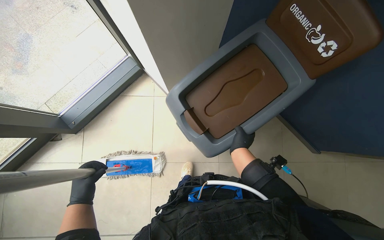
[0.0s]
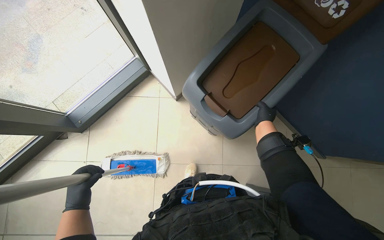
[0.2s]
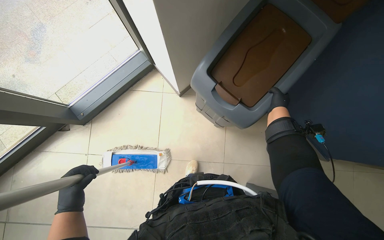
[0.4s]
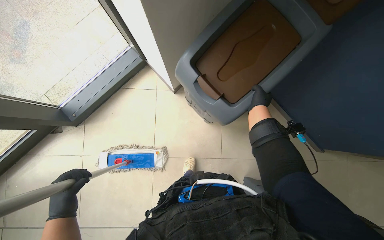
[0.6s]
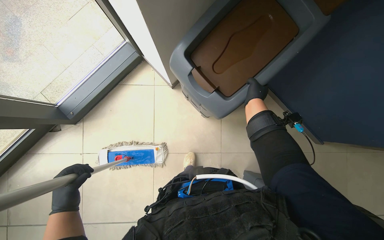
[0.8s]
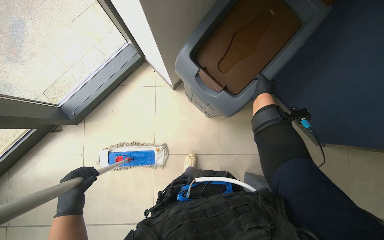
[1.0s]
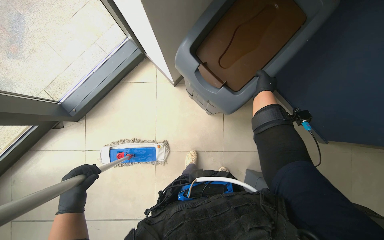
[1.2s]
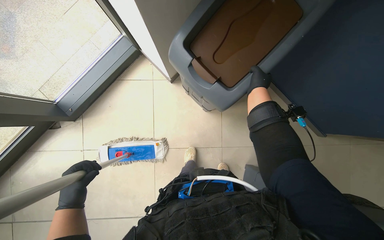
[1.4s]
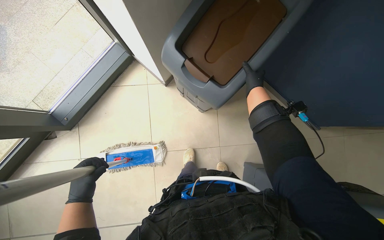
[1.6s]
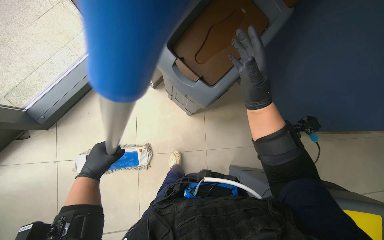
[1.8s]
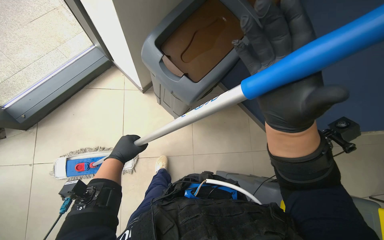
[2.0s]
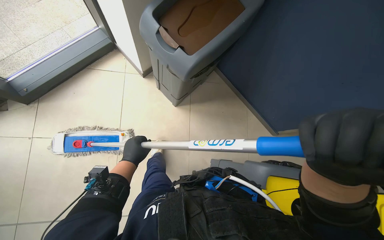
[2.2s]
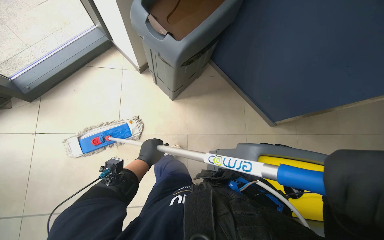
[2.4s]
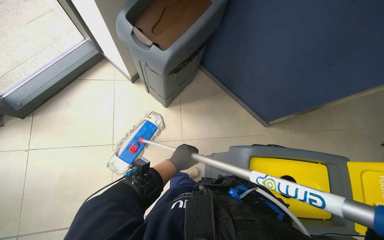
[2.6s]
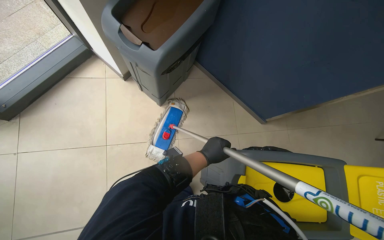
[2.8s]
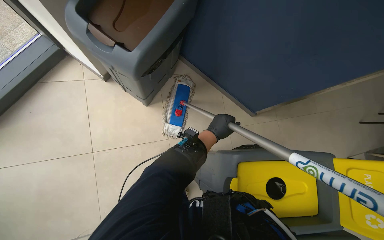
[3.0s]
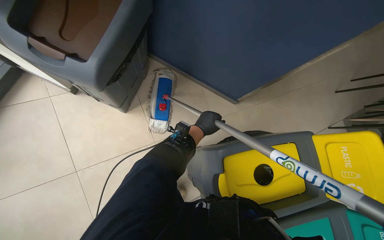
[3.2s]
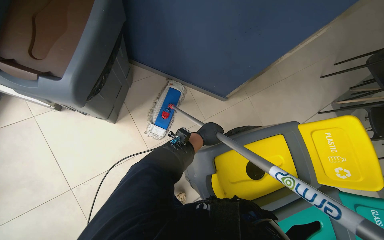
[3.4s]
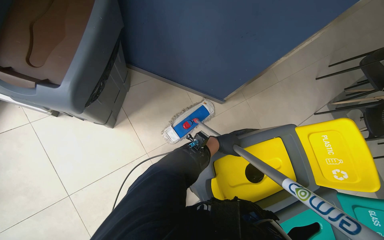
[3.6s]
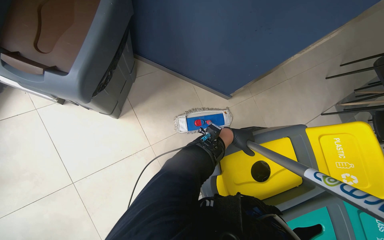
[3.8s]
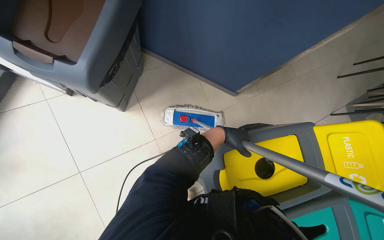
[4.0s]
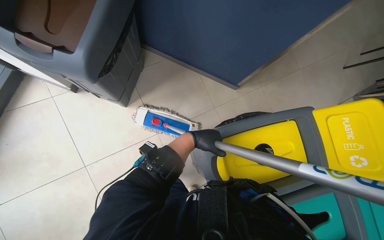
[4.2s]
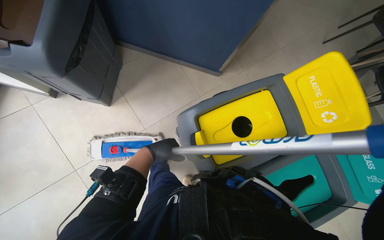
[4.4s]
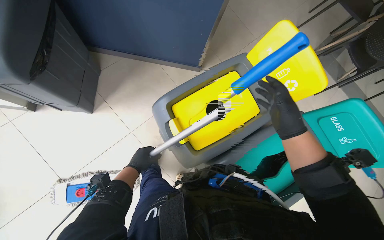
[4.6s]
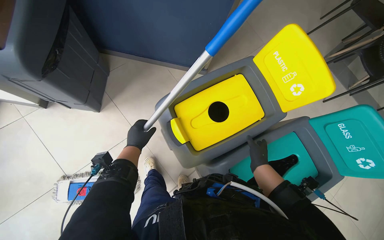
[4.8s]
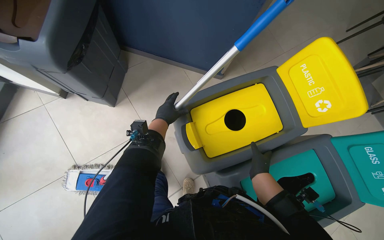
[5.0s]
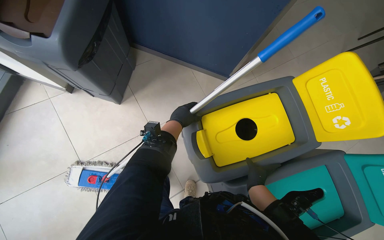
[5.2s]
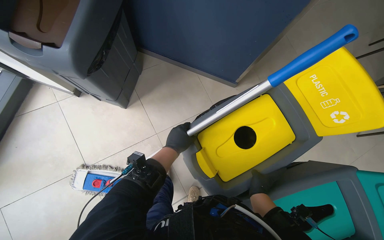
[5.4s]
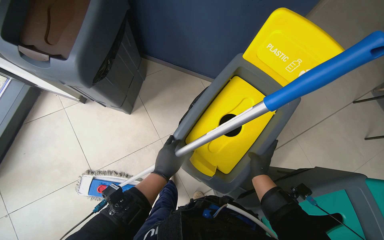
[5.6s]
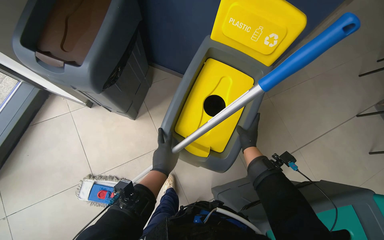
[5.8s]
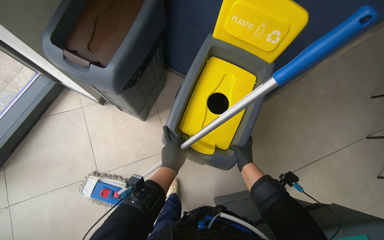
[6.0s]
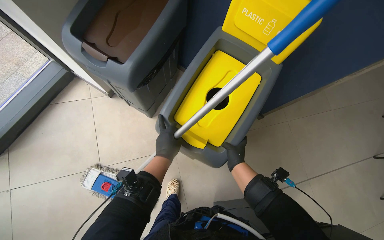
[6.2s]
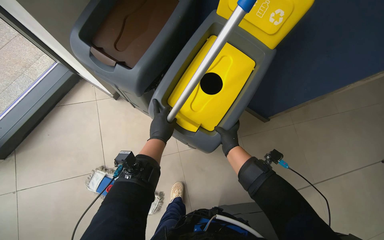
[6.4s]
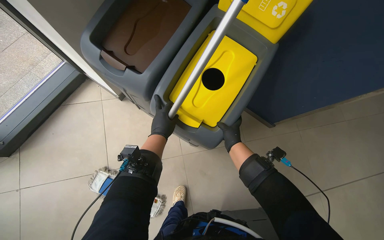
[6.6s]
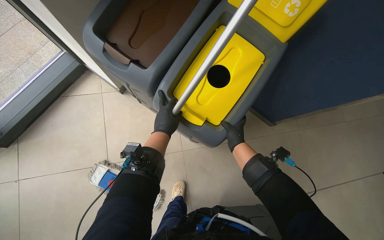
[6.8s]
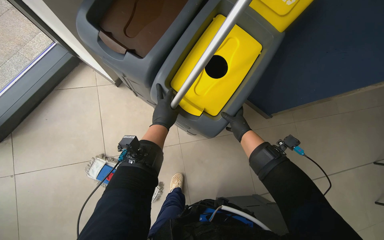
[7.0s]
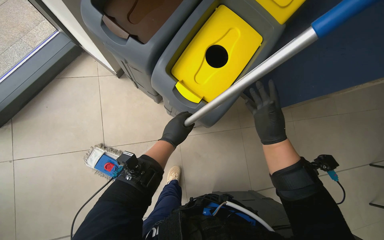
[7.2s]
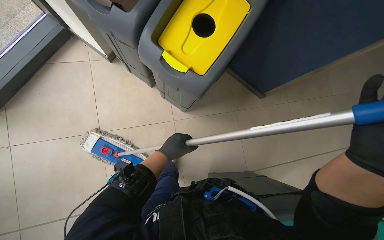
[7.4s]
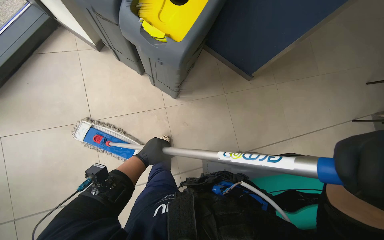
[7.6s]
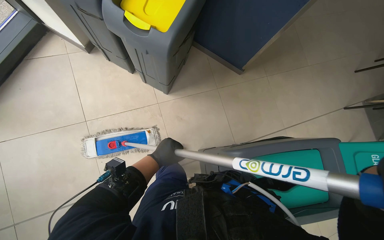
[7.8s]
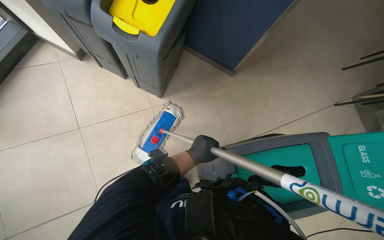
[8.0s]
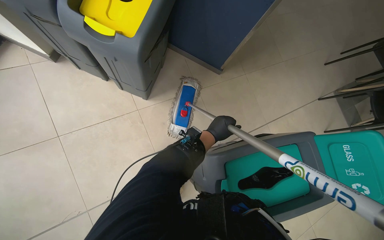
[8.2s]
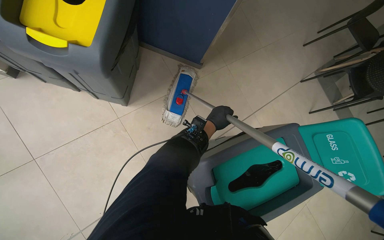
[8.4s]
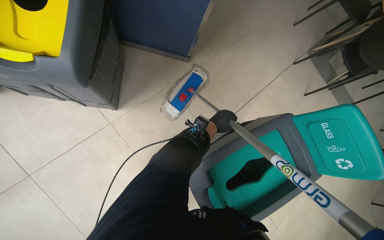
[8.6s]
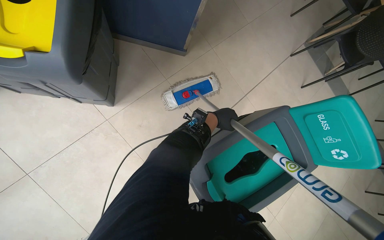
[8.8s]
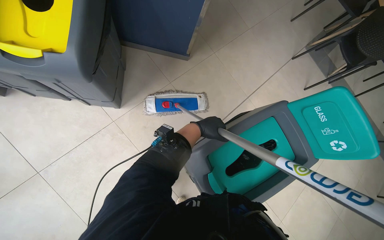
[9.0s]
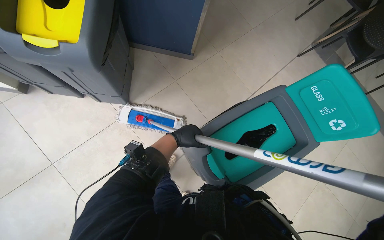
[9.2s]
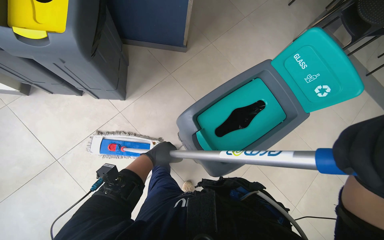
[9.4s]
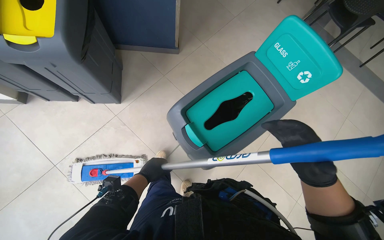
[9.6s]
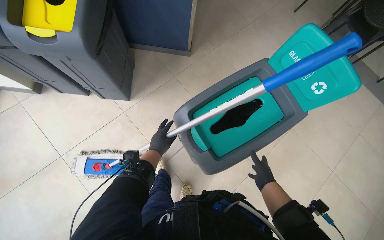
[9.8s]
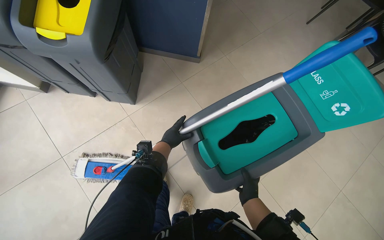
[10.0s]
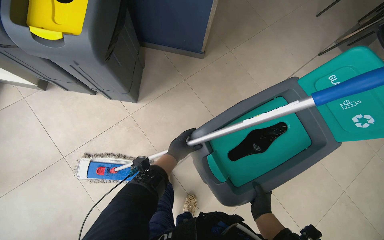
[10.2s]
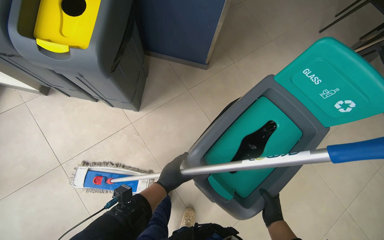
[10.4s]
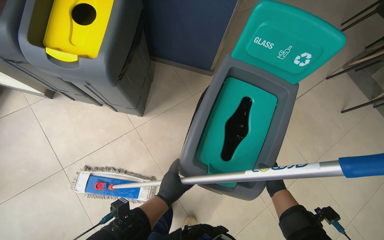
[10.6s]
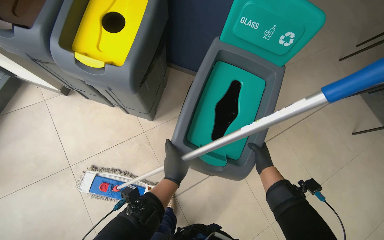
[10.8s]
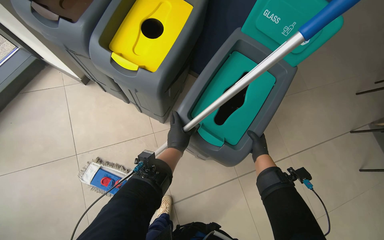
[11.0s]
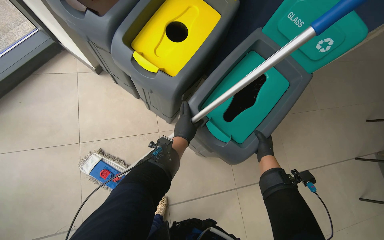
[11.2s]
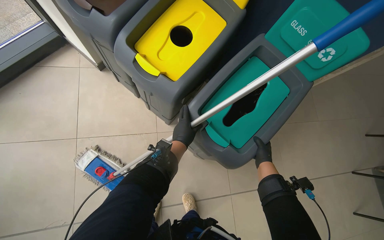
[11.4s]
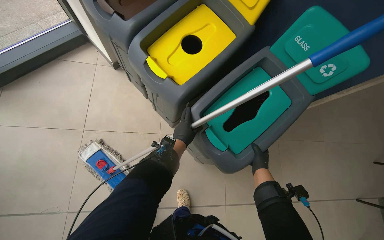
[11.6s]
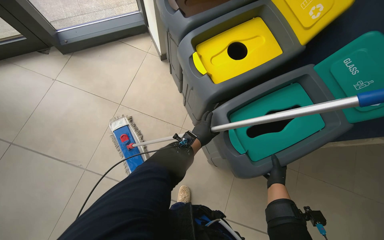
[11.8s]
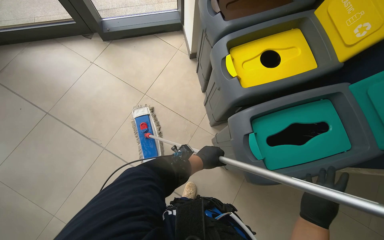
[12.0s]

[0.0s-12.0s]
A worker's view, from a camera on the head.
Job: mopping floor.
The whole recording: Mopping cafe floor. The worker mops the cafe floor, moving around tables and chairs, and periodically cleans the mop head in a bucket.
0.0s to 1.6s: The right hand heads up the picture, covering about 10 cm.
1.6s to 3.0s: The camera sweeps to the right, by about 20 degrees. The left hand shifts roughly 50 cm to the right.
3.0s to 4.4s: The left hand shifts some 20 cm down the picture.
4.4s to 6.0s: The wearer looks approximately 10 degrees further upward. The left hand goes up and down the picture, about 15 cm each way, reversing 2 times.
6.0s to 7.6s: The left hand travels up the picture and back again, about 5 cm each way.
7.6s to 9.0s: The scene rotates counterclockwise by about 25 degrees. The left hand shifts about 40 cm to the right.
9.0s to 10.4s: The left hand moves down the picture and to the left, some 25 cm.
10.4s to 12.0s: The head rotates roughly 65 degrees to the left.

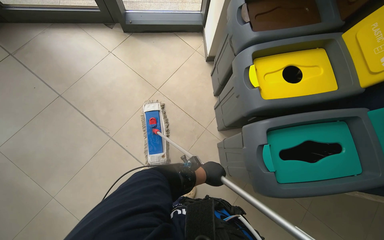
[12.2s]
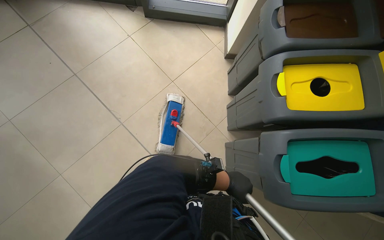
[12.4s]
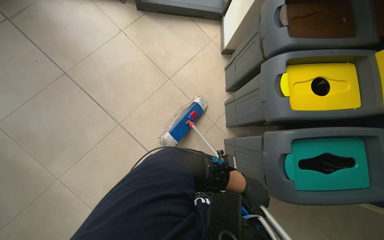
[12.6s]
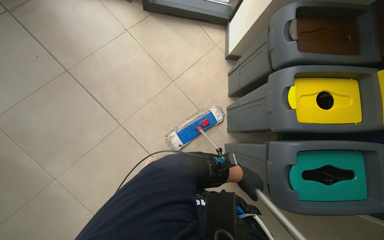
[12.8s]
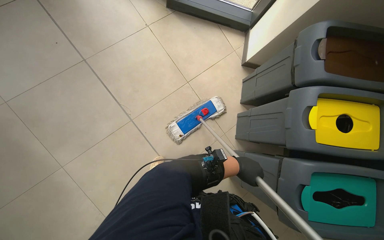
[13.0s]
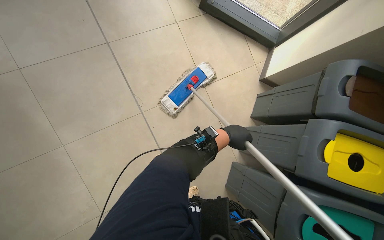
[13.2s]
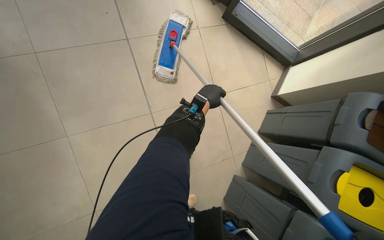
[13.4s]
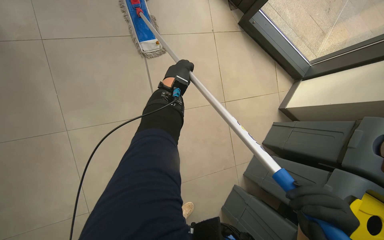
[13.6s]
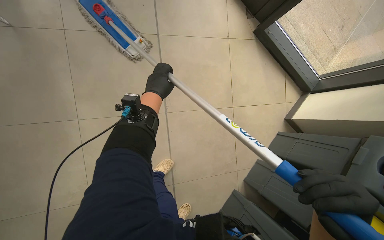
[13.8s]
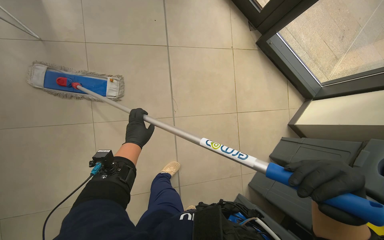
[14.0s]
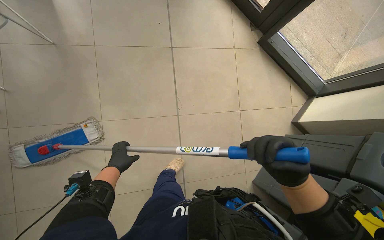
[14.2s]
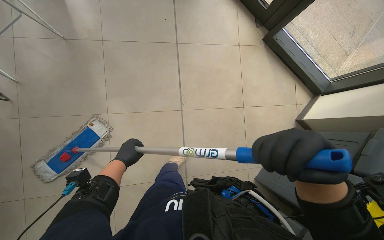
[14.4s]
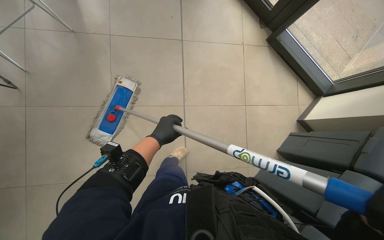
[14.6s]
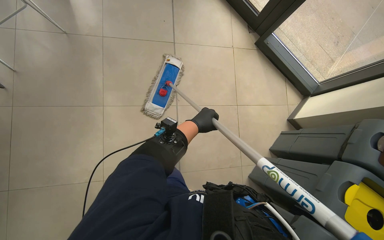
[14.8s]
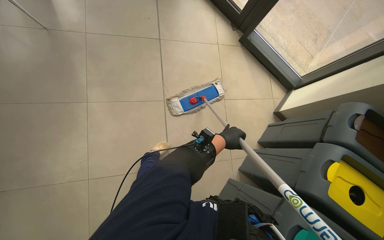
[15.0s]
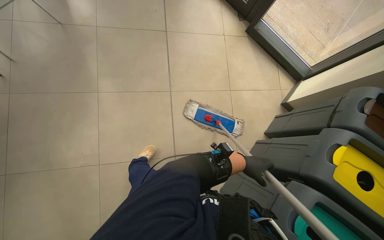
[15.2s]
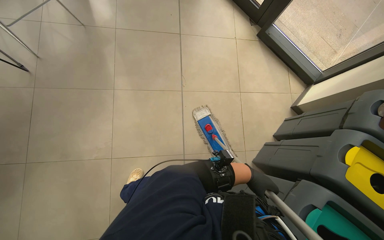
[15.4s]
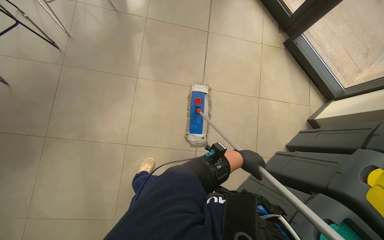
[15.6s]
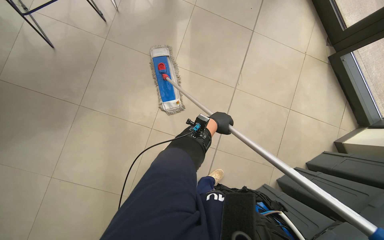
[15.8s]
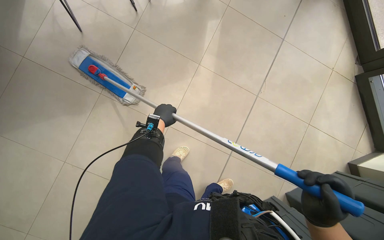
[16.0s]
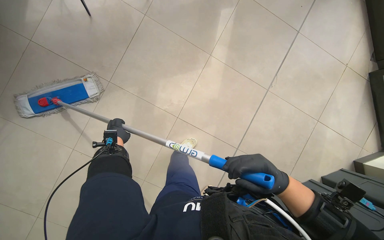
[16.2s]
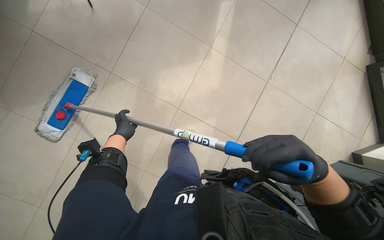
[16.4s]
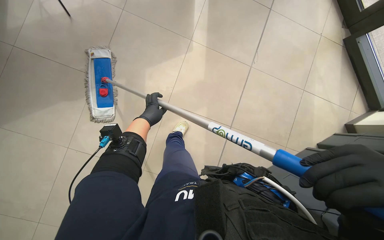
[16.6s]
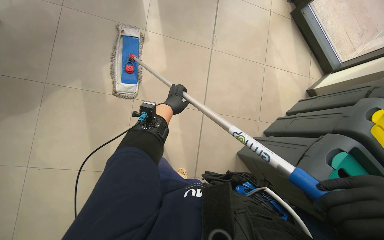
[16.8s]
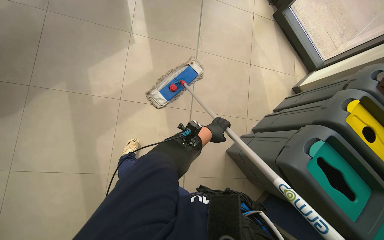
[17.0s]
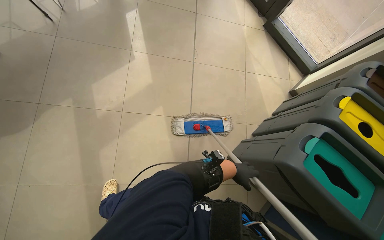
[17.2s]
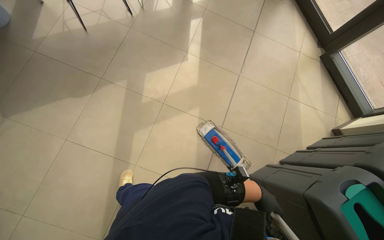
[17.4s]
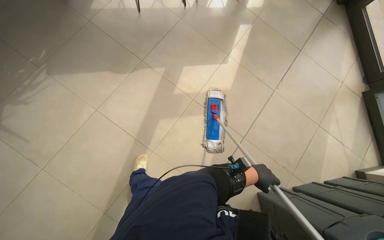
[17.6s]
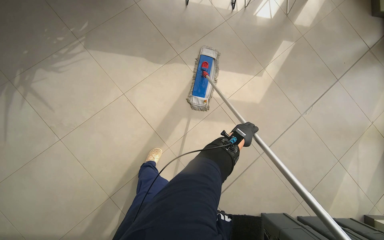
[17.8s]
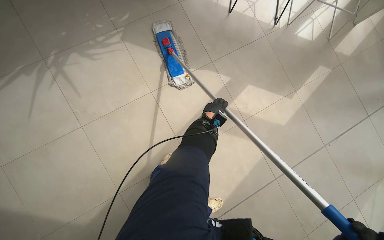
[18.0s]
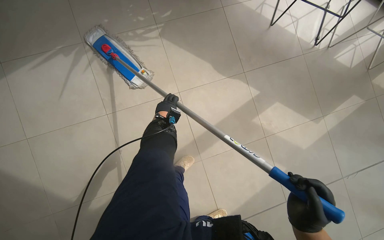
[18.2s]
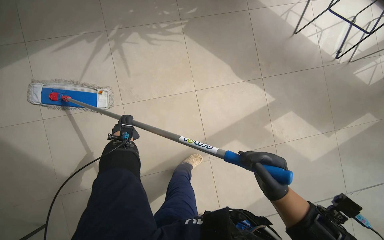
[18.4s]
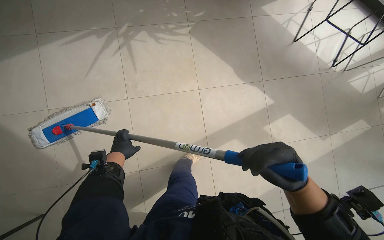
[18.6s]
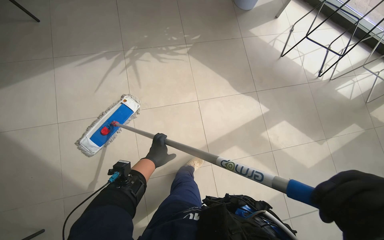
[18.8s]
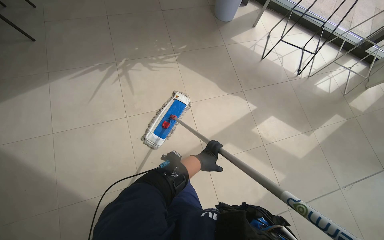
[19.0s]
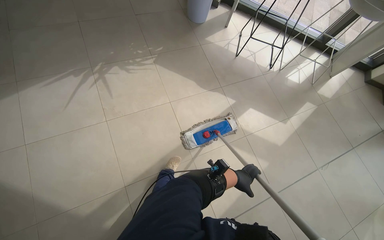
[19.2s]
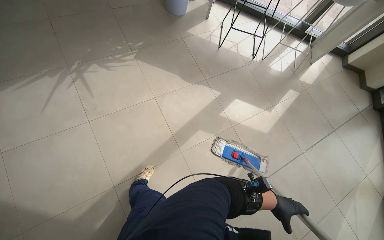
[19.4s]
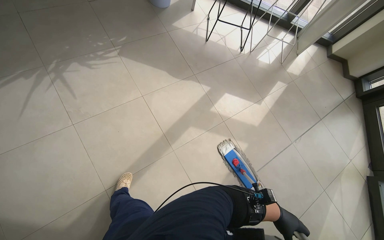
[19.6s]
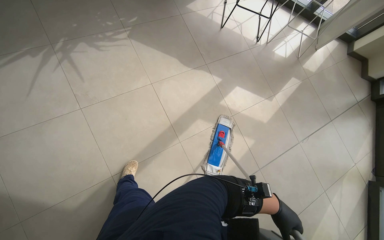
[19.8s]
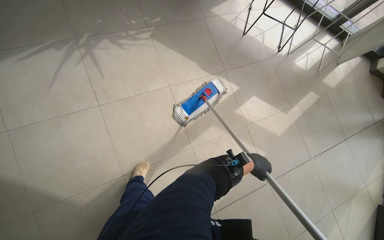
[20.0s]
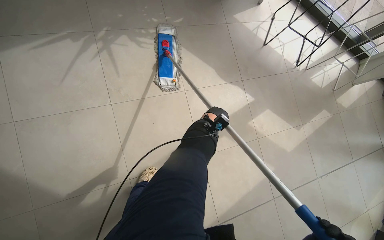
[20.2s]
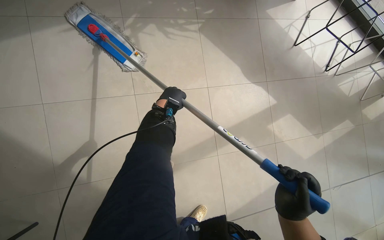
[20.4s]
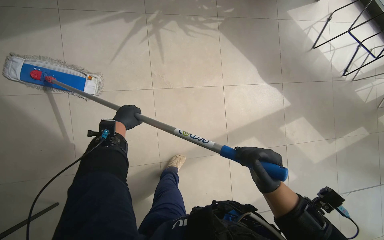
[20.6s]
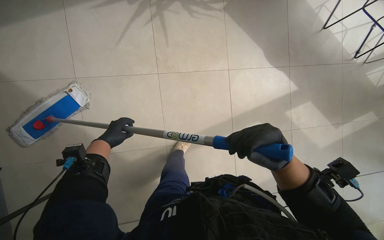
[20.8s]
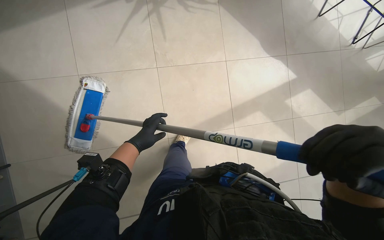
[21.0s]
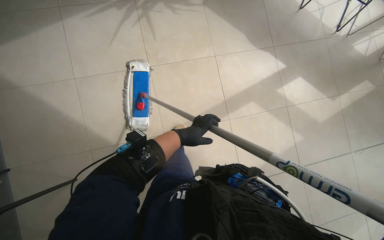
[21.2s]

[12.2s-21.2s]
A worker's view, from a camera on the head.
Job: mopping floor.
The whole recording: Mopping cafe floor. The worker mops the cafe floor, moving around tables and chairs, and periodically cleans the mop head in a bucket.
12.2s to 13.8s: The camera is carried about 60 cm. Everything in view rotates about 45 degrees clockwise.
13.8s to 15.2s: The wearer moves about 50 cm.
15.2s to 16.6s: The camera travels roughly 50 cm. Everything in view rotates approximately 25 degrees clockwise.
18.2s to 19.8s: The left hand is displaced down the picture and to the right by some 80 cm.
